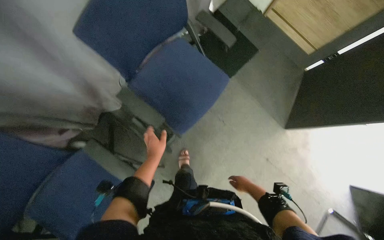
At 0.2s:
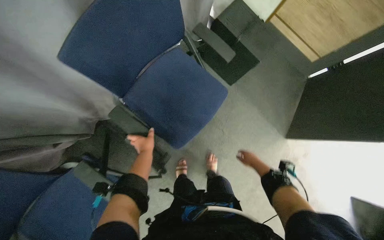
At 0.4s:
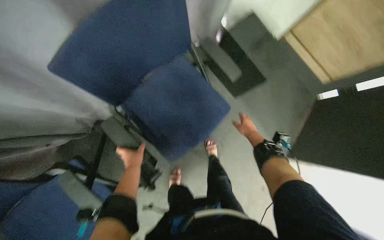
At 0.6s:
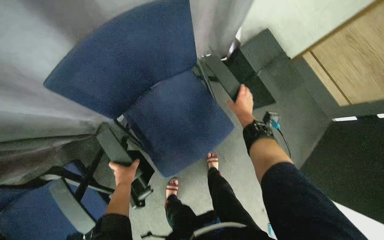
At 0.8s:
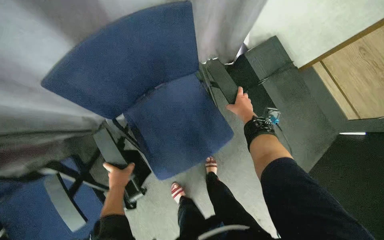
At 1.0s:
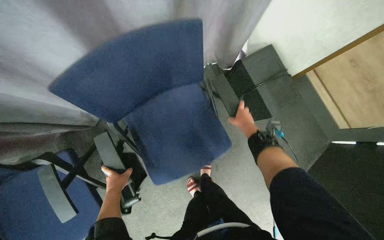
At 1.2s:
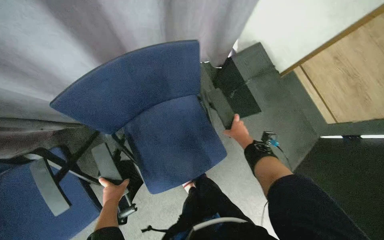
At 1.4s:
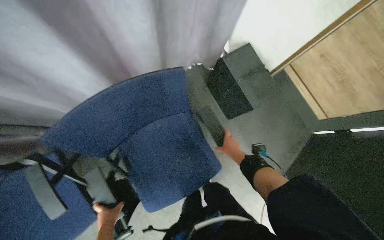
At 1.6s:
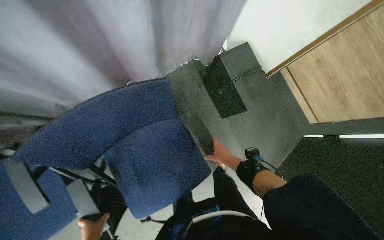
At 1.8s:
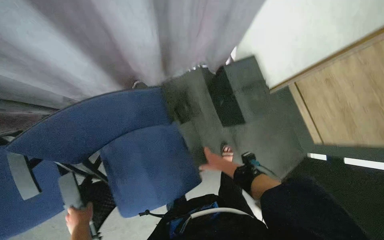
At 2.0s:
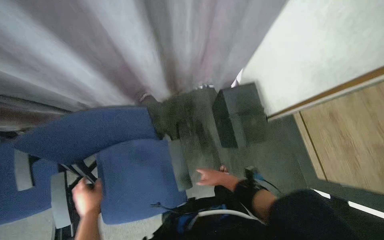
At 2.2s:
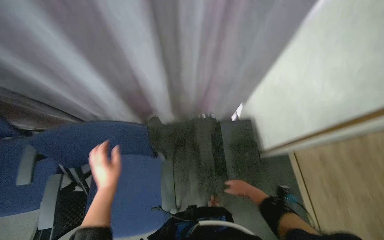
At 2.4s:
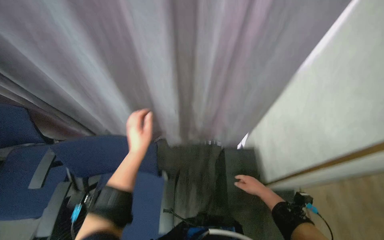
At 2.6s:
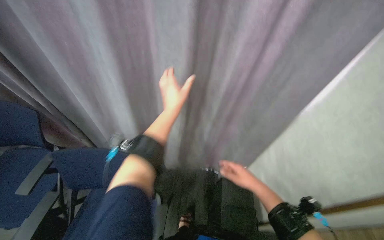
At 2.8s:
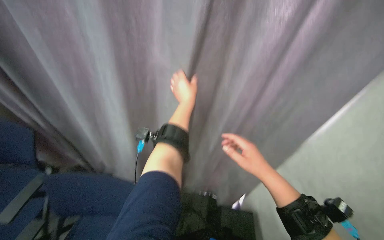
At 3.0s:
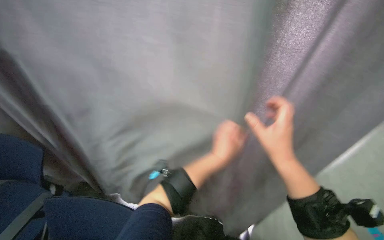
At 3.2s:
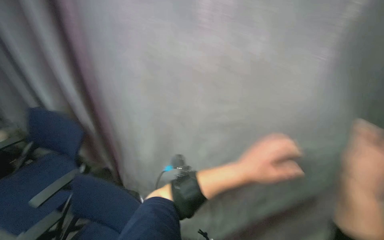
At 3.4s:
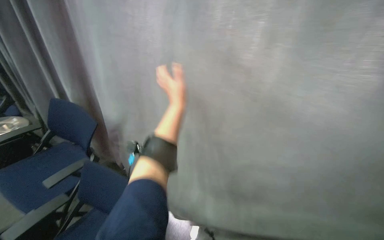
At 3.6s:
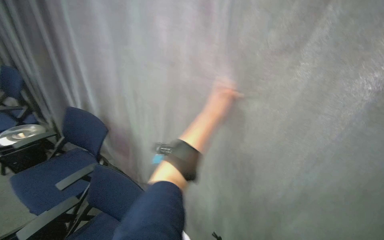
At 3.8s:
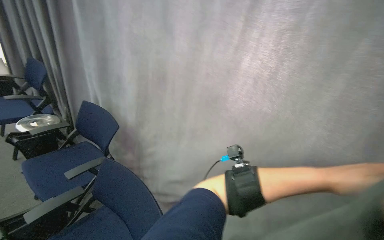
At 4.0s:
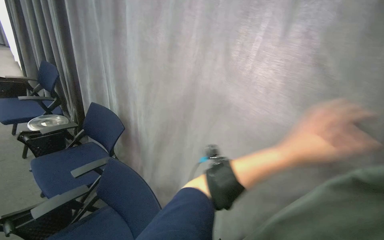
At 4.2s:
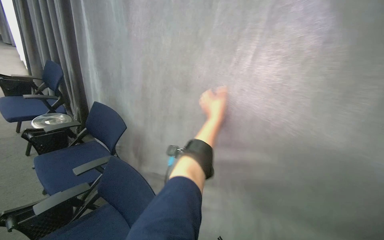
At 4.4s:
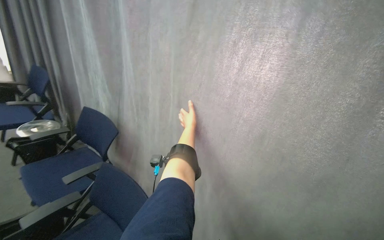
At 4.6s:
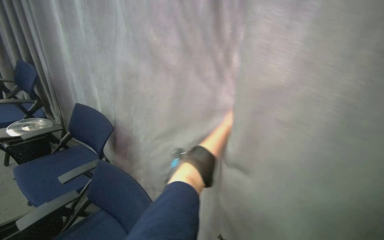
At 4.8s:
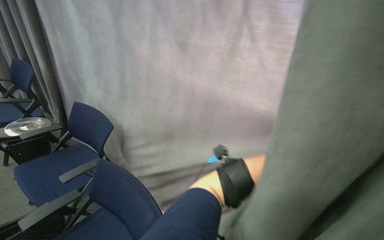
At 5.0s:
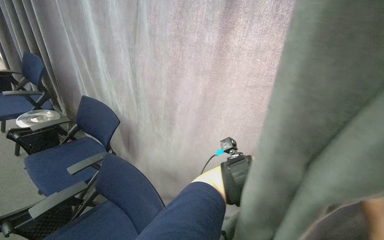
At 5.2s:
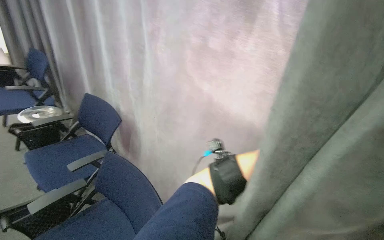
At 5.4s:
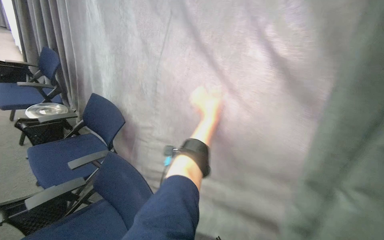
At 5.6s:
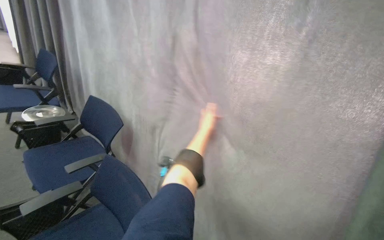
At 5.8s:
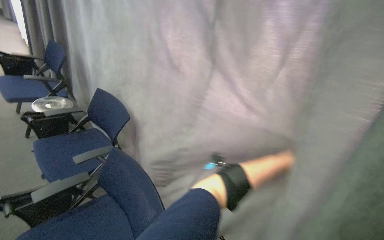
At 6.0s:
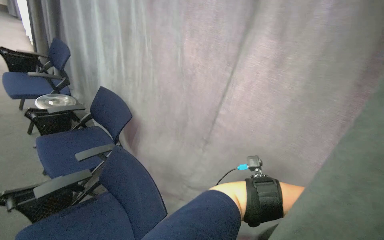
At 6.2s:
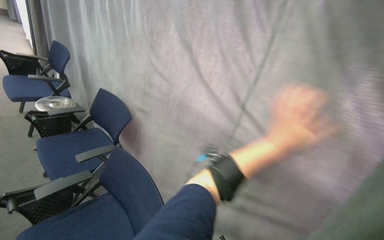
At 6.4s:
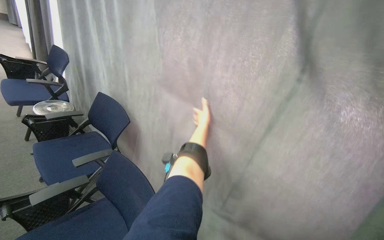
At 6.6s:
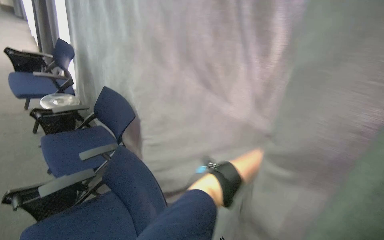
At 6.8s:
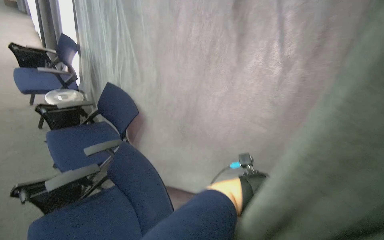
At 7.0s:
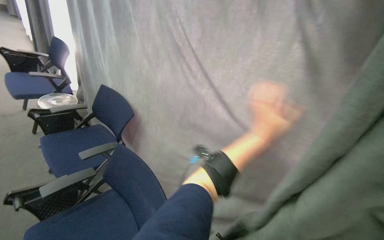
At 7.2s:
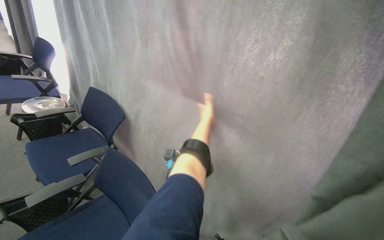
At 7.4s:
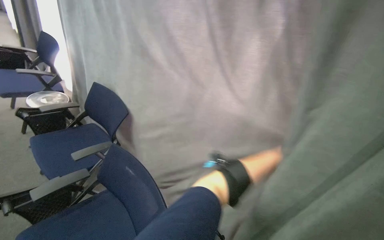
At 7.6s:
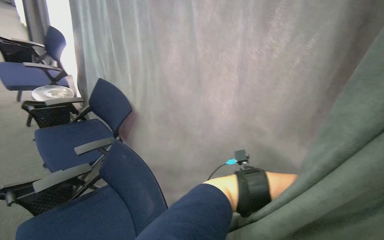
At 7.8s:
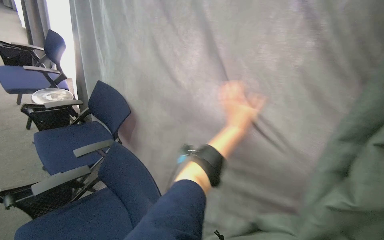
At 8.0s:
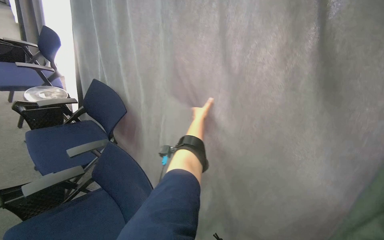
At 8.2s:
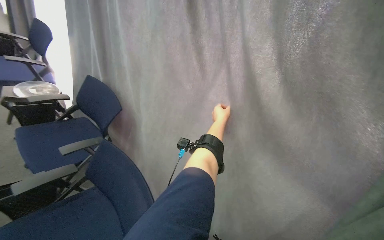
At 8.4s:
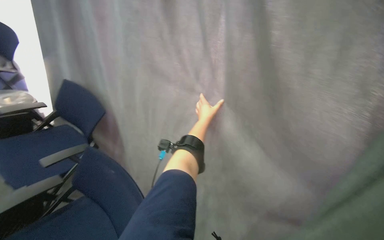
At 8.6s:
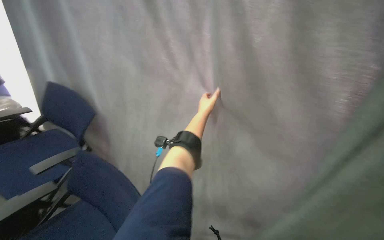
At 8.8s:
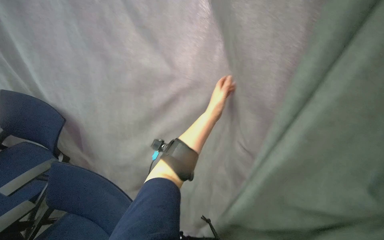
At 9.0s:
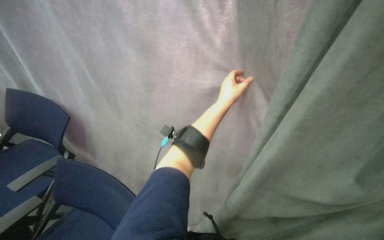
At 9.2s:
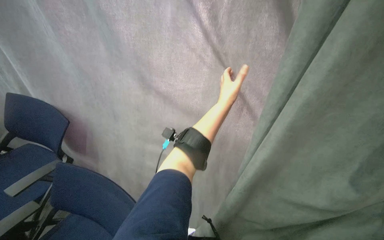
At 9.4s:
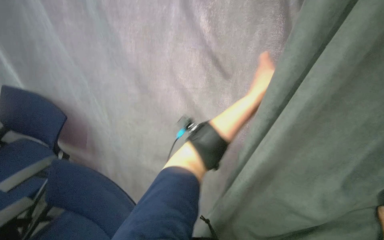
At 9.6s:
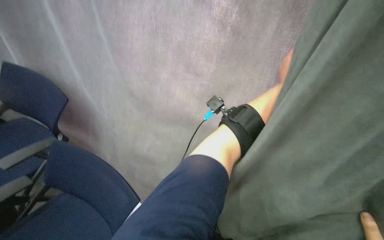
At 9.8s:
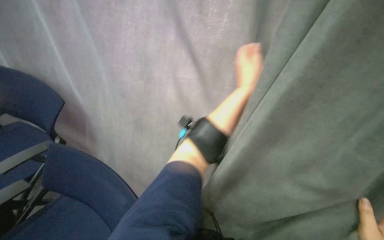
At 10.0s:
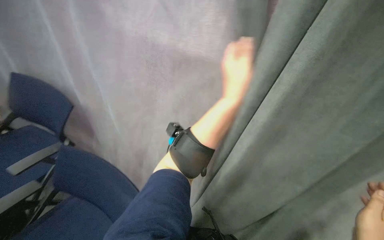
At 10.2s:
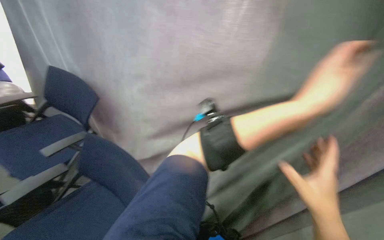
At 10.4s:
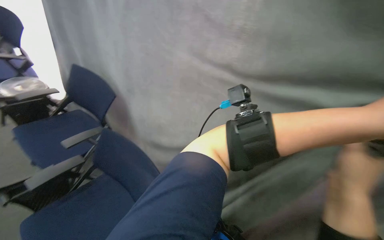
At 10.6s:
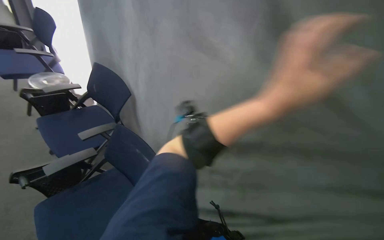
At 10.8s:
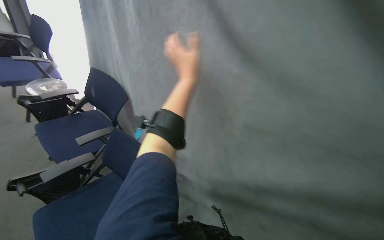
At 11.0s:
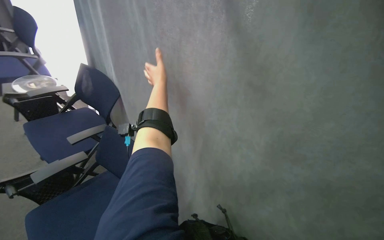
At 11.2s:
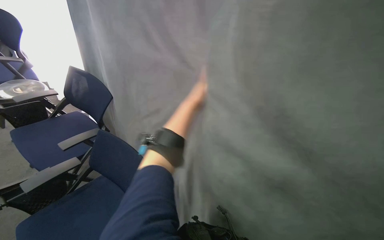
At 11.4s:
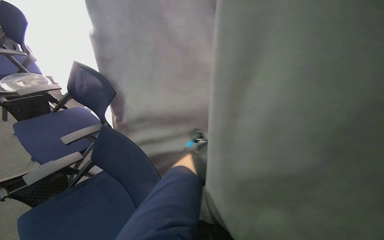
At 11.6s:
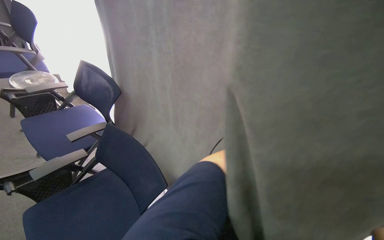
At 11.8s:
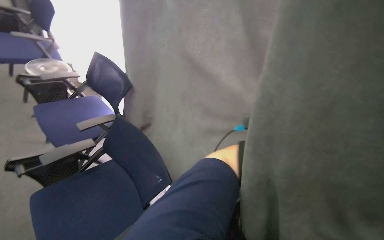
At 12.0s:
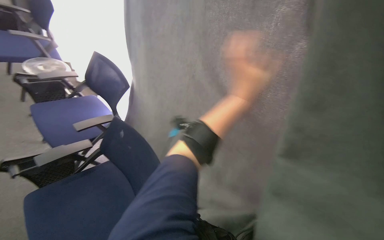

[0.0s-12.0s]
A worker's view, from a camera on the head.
Job: organizing items.
The whole recording: Adjusting room curtains. The worker adjusts the room curtains by opening and closing them.
0.0s to 1.6s: The right hand goes up the picture and returns, approximately 60 cm each way.
1.6s to 3.0s: The wearer looks some 55 degrees further upward. The scene turns approximately 30 degrees clockwise in the picture.
3.0s to 4.4s: The wearer looks about 20 degrees further to the left. The view tips upward by some 10 degrees.
7.6s to 9.0s: The wearer looks about 20 degrees further to the right.
9.0s to 10.4s: The head rotates roughly 15 degrees to the left. The left hand swings left and right, about 25 cm each way, with 2 reversals.
10.4s to 12.0s: The left hand moves to the left and up the picture, approximately 30 cm.

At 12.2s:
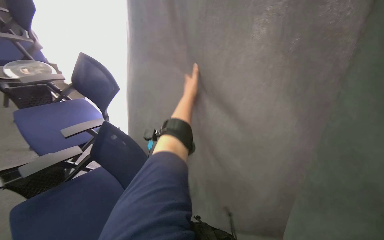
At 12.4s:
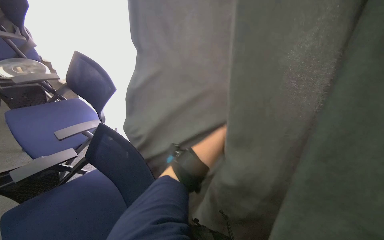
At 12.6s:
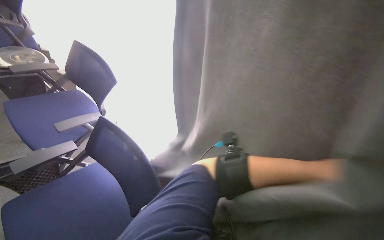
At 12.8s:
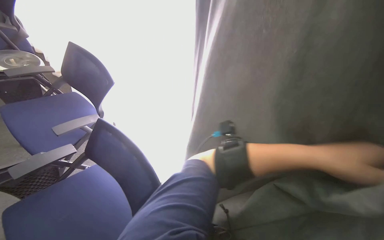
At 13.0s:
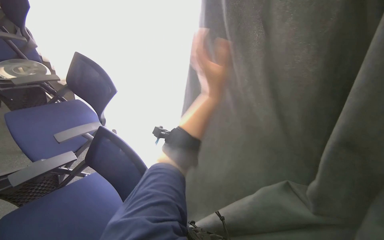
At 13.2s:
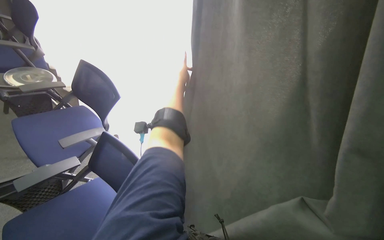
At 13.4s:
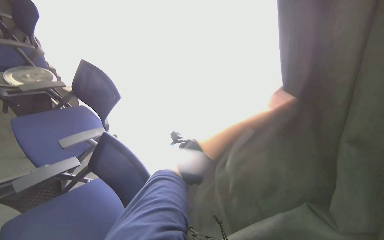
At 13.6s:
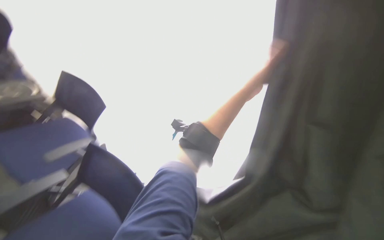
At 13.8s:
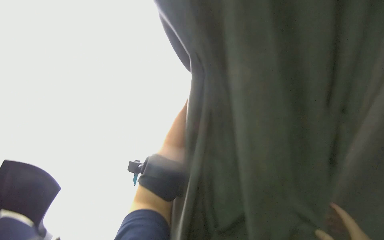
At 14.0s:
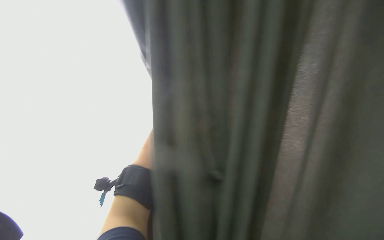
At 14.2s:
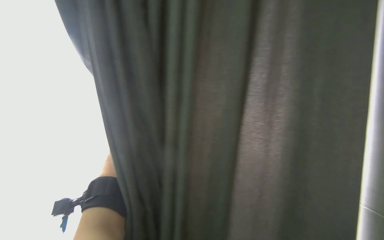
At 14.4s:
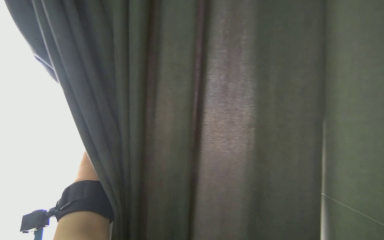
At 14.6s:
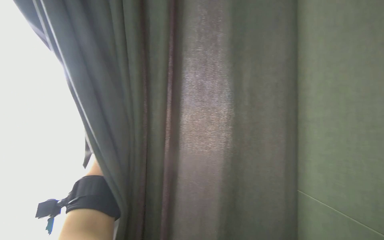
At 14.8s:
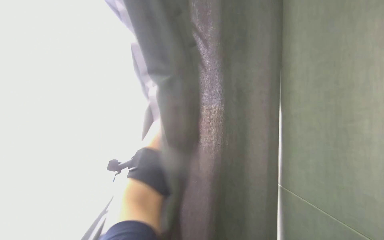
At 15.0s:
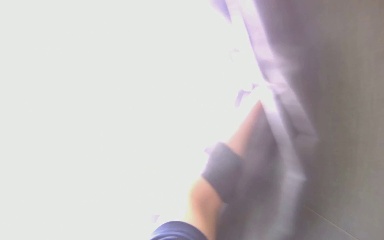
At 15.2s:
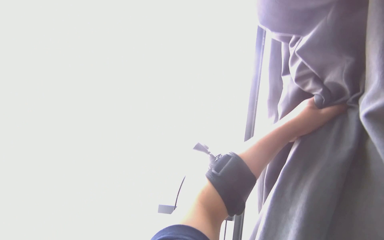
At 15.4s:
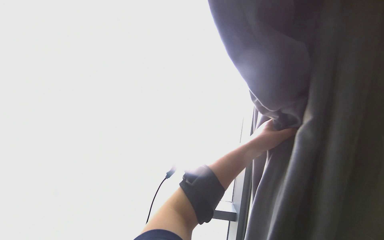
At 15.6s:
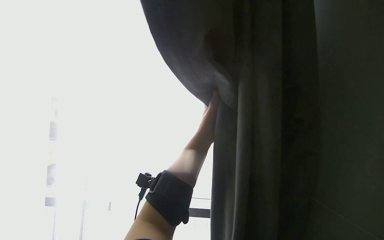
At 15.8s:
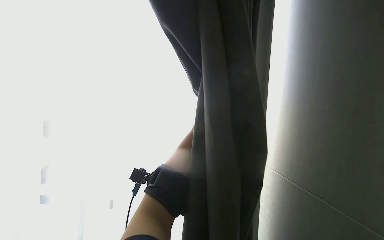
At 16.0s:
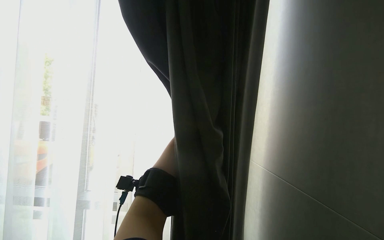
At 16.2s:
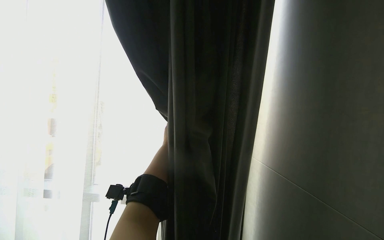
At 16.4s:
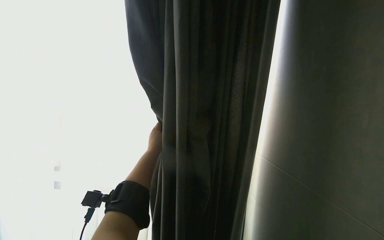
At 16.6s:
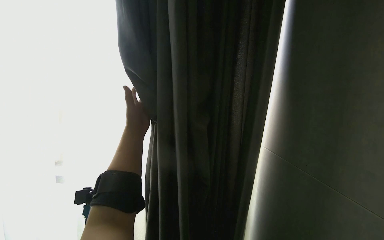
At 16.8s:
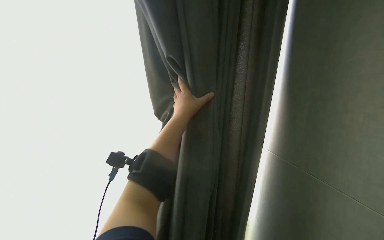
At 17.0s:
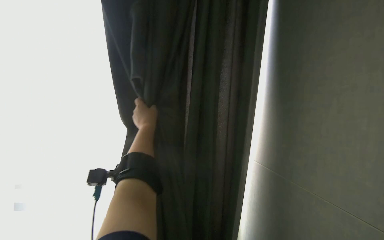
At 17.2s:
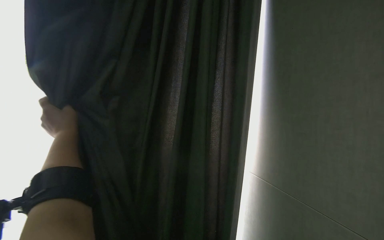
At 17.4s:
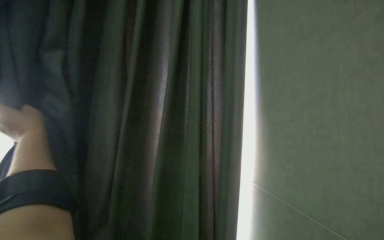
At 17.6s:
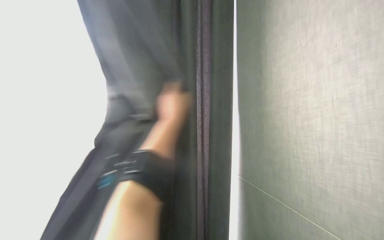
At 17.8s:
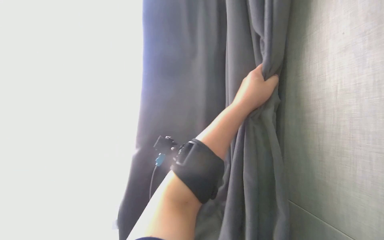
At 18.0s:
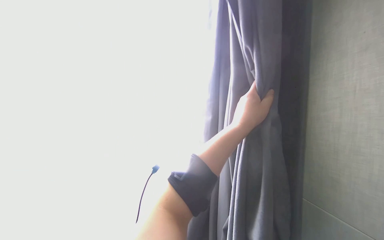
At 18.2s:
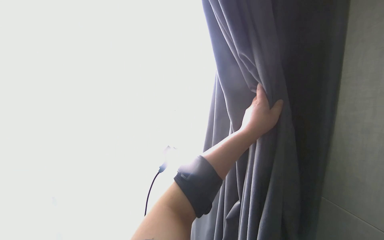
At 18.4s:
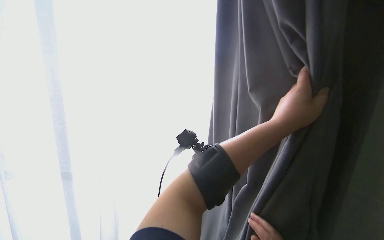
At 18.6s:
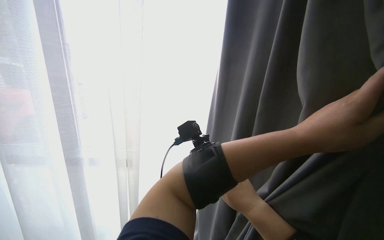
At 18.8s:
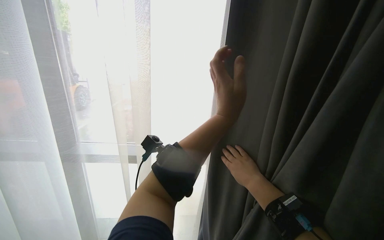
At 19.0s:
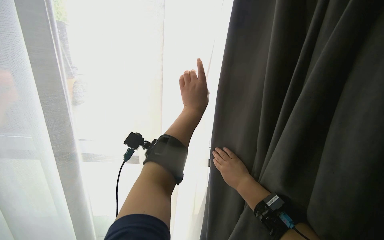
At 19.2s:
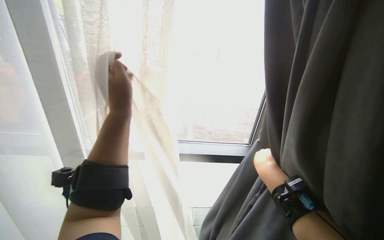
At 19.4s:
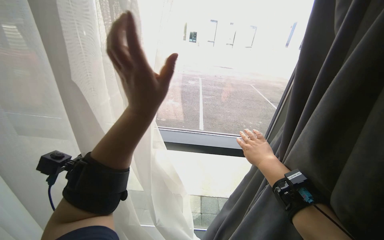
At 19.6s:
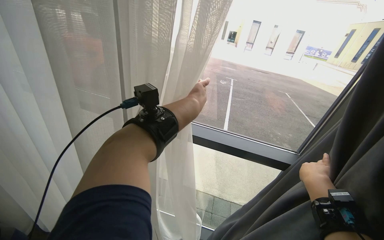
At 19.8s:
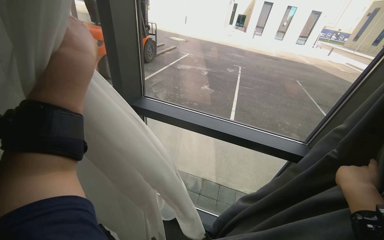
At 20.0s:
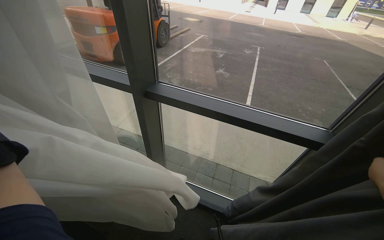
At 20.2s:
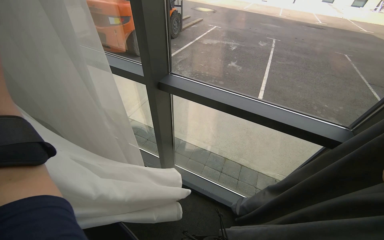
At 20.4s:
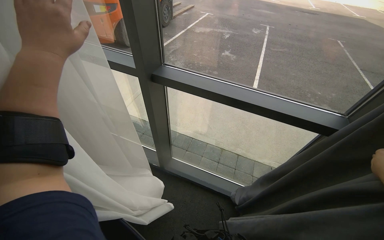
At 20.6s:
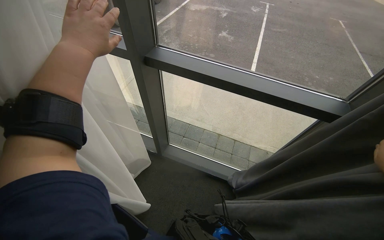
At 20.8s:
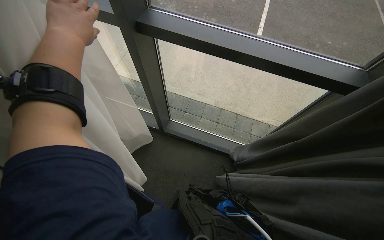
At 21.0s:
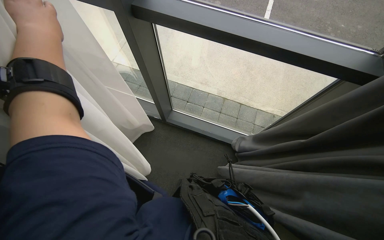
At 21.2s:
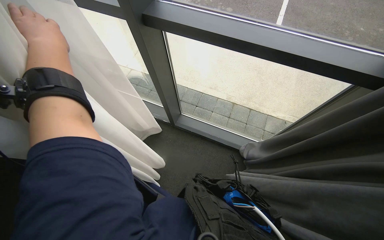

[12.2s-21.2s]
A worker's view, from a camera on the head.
Job: organizing items.
The whole recording: Adjusting room curtains. The worker adjusts the room curtains by opening and closing them.
13.8s to 15.2s: The view swings some 15 degrees to the right.
15.2s to 16.6s: The left hand shifts some 35 cm to the left.
16.6s to 18.2s: The camera sweeps to the right, by about 45 degrees.
18.2s to 19.8s: The wearer's head swings approximately 25 degrees to the right.
19.8s to 21.2s: The view tips downward by approximately 30 degrees.
